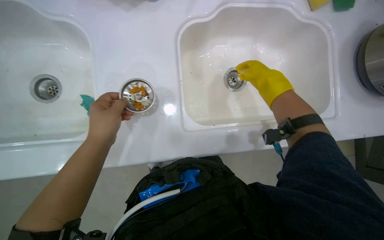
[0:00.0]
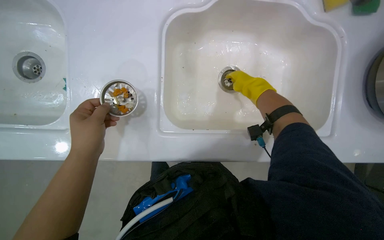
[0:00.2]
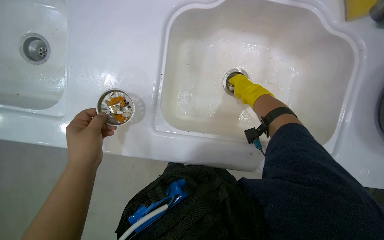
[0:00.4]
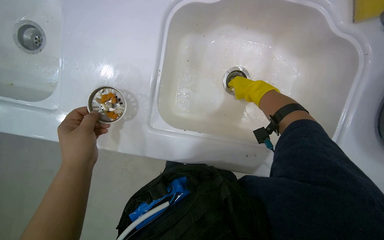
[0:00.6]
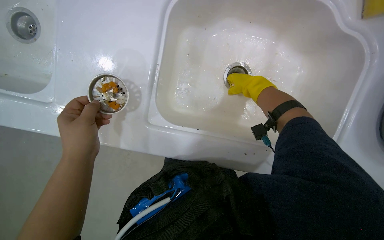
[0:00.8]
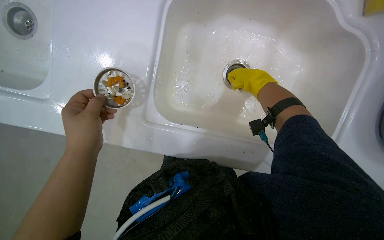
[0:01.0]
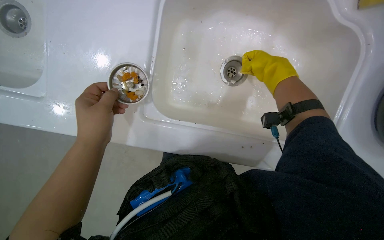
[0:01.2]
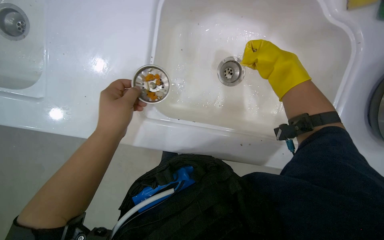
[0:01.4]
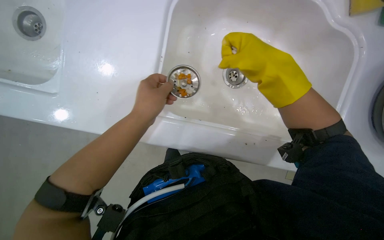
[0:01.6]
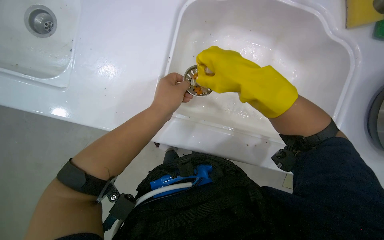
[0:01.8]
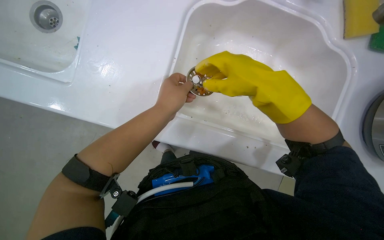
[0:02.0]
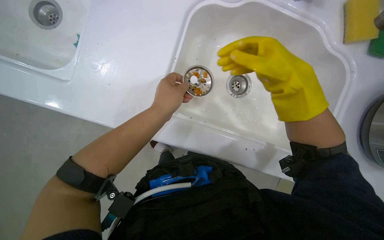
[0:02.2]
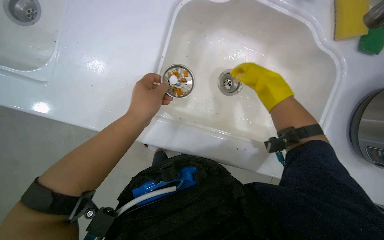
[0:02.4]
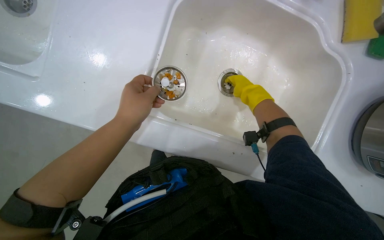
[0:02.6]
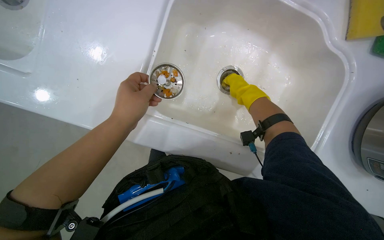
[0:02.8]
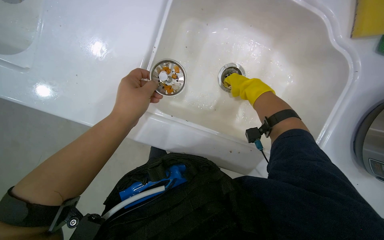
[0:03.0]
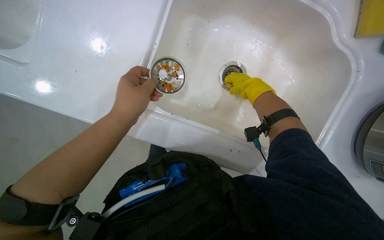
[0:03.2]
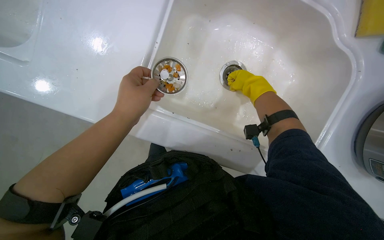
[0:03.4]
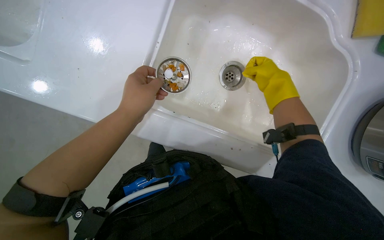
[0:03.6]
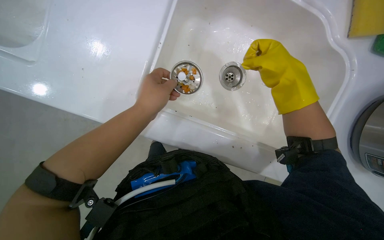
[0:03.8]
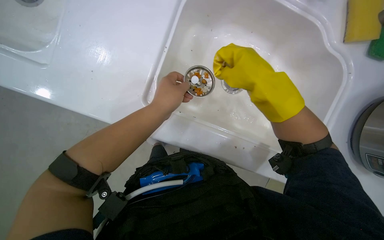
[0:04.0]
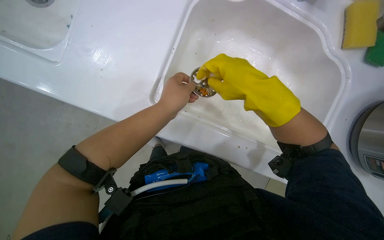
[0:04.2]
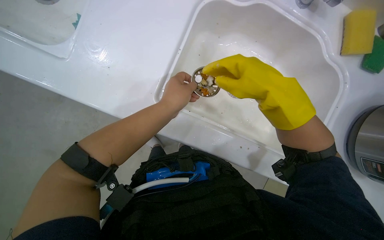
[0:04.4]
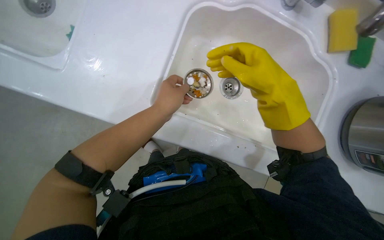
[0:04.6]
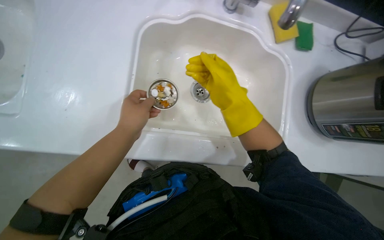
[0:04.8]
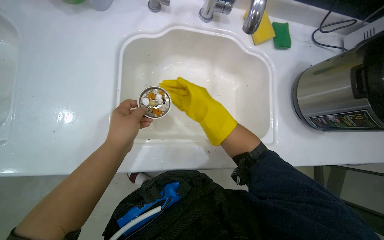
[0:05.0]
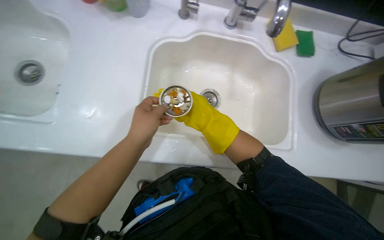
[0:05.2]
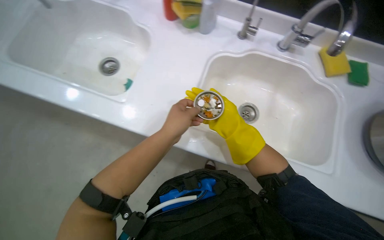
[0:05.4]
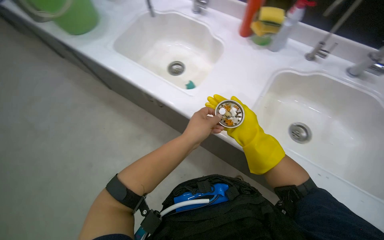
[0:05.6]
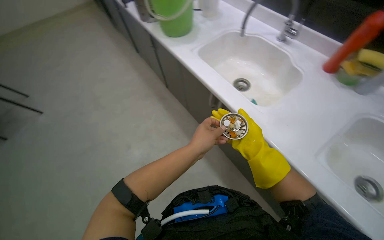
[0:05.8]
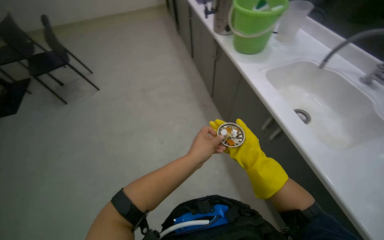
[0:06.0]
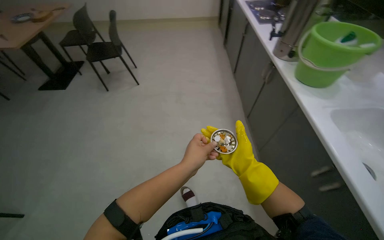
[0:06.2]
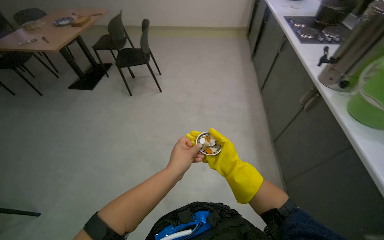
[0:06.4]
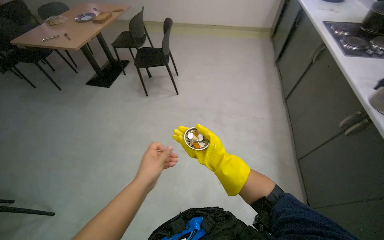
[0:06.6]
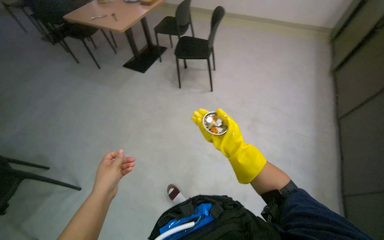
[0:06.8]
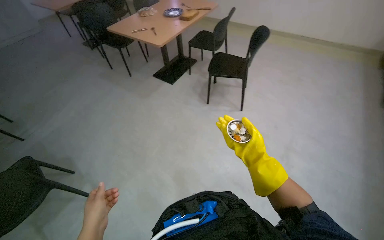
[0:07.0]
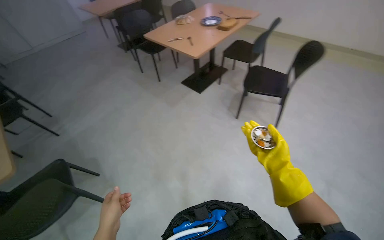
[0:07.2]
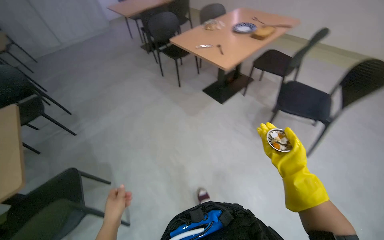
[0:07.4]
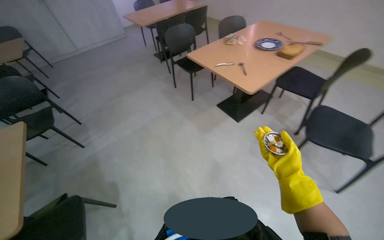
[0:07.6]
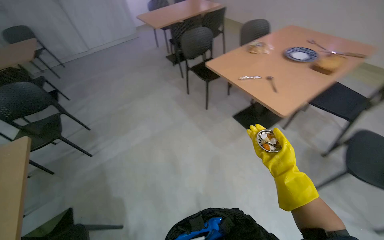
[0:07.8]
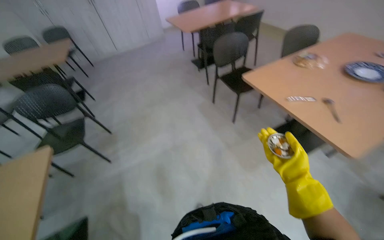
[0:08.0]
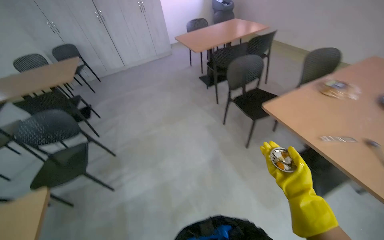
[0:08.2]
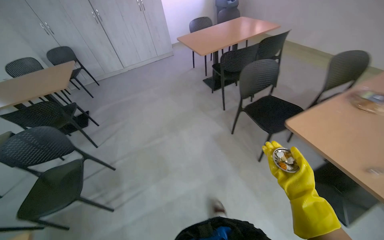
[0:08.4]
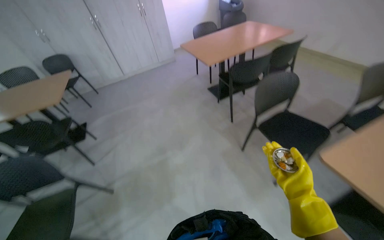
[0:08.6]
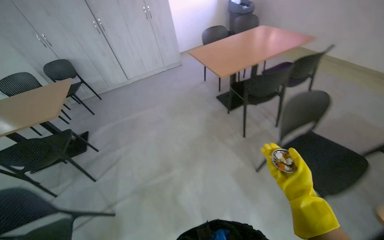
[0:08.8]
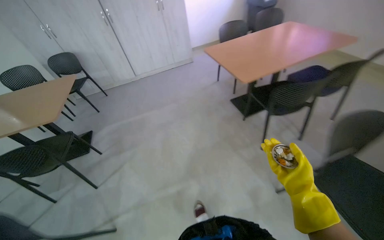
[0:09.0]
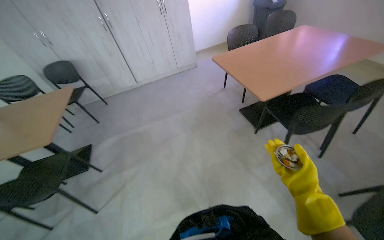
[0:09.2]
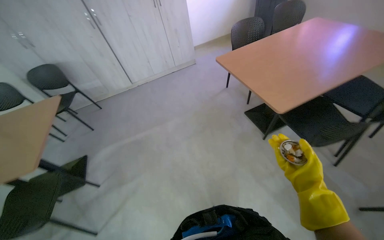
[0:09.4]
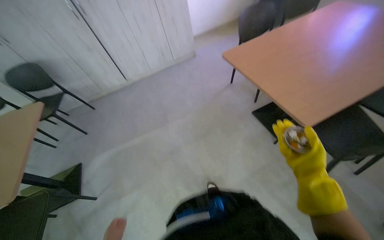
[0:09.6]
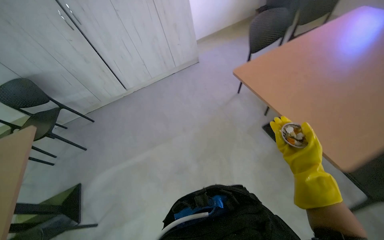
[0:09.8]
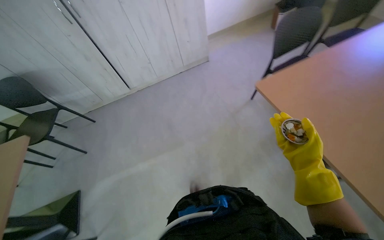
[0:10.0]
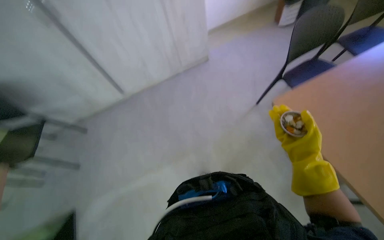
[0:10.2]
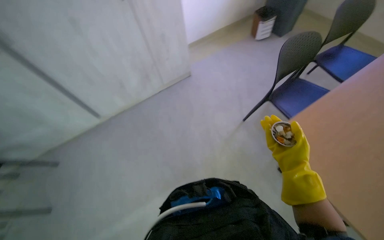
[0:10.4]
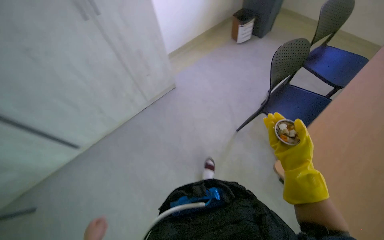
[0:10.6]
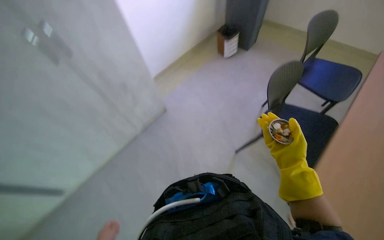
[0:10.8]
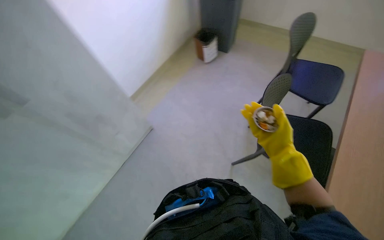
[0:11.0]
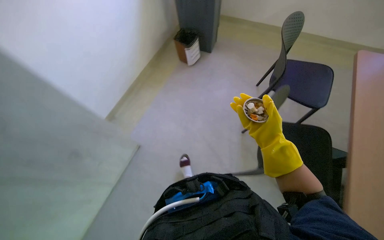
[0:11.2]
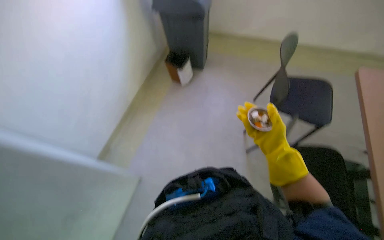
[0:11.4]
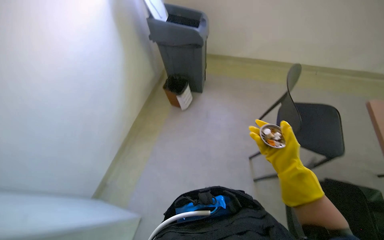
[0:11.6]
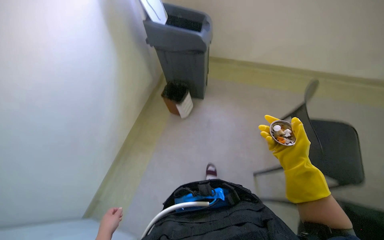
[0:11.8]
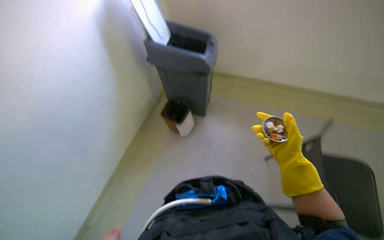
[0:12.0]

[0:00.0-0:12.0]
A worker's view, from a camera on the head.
Job: cleaning kitchen.
The whole recording: Cleaning kitchen counter and sinks. The worker sprays cleaner and wipes down the kitchen counter and both sinks, cleans the sink drains, and disposes of the collected debris.
0:00.0 to 0:01.6: The left hand goes about 20 cm to the right.
0:01.6 to 0:03.0: The right hand heads farther from the camera, covering about 15 cm.
0:03.0 to 0:04.4: The right hand moves nearer to the camera, roughly 20 cm.
0:04.4 to 0:06.0: The wearer looks about 45 degrees further to the left. The view tips upward by some 25 degrees.
0:06.0 to 0:07.6: The camera is carried about 1.5 m. The head rotates about 70 degrees to the left.
0:07.6 to 0:09.0: The camera is carried approximately 1.5 m. The head turns to the left by some 20 degrees.
0:09.0 to 0:10.4: The head travels approximately 1.5 m.
0:10.4 to 0:12.0: The wearer looks about 15 degrees further upward.

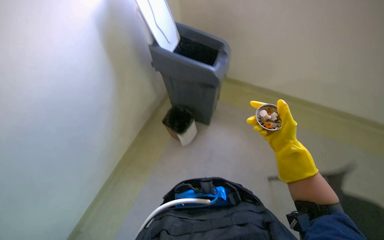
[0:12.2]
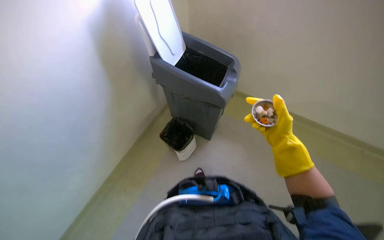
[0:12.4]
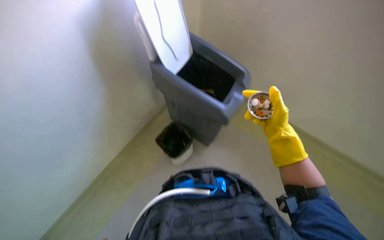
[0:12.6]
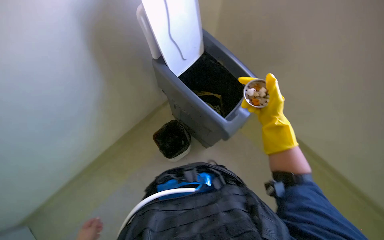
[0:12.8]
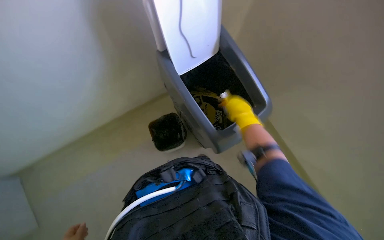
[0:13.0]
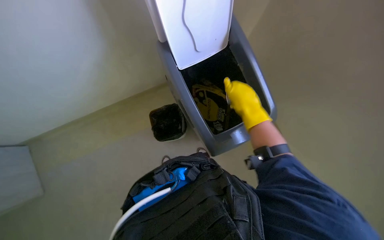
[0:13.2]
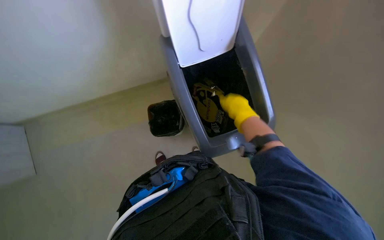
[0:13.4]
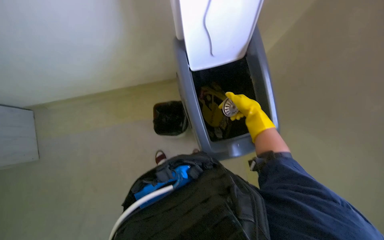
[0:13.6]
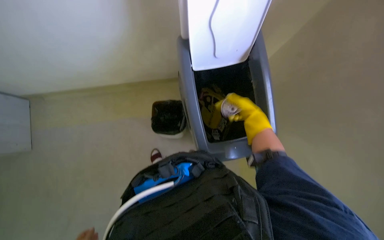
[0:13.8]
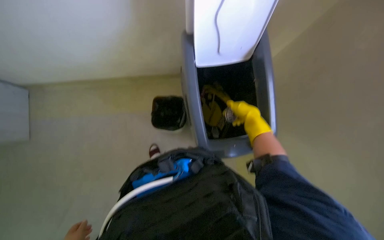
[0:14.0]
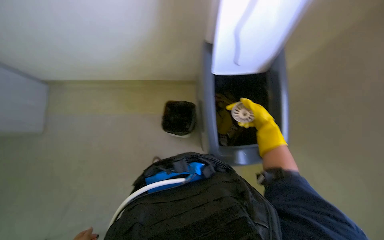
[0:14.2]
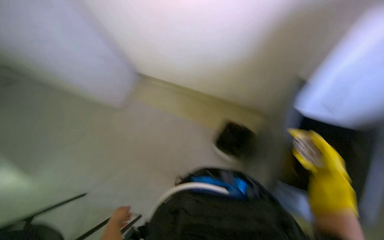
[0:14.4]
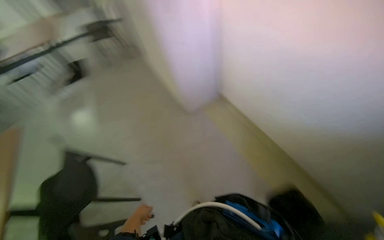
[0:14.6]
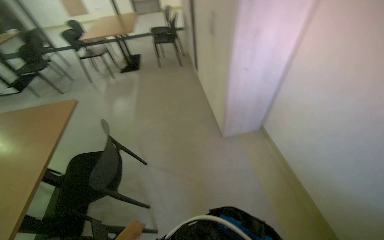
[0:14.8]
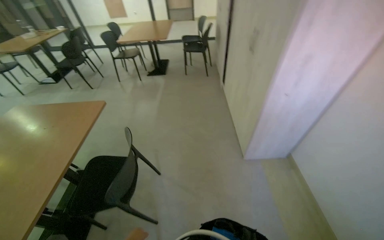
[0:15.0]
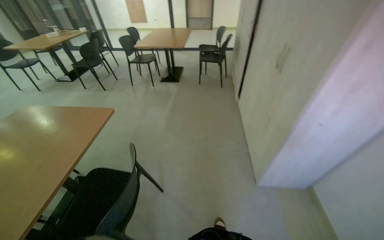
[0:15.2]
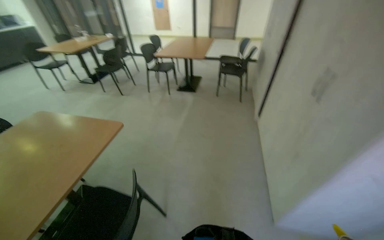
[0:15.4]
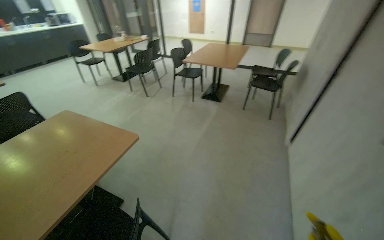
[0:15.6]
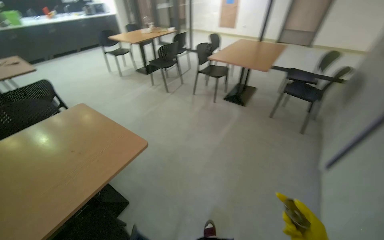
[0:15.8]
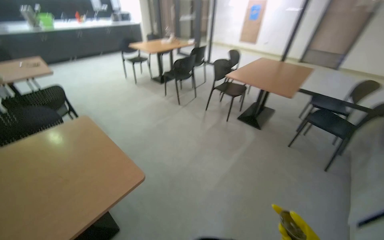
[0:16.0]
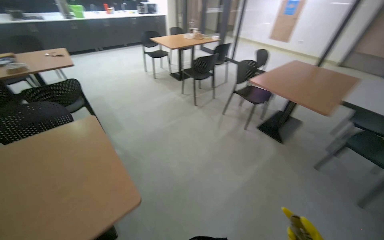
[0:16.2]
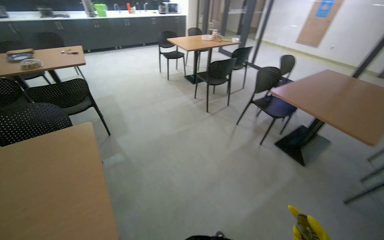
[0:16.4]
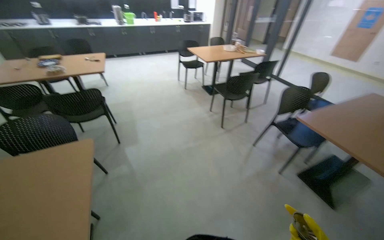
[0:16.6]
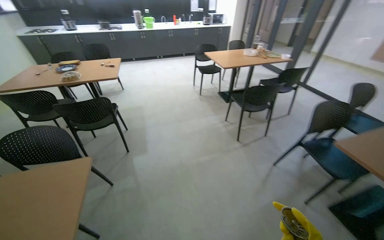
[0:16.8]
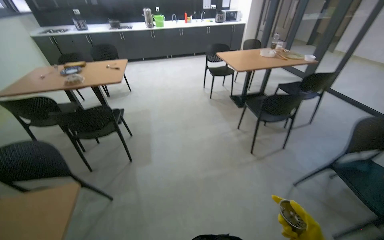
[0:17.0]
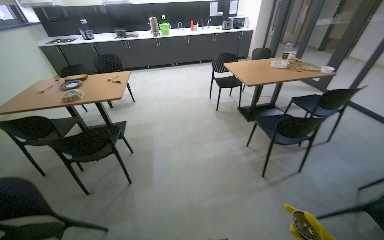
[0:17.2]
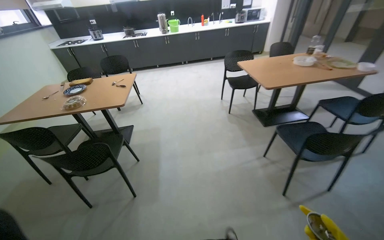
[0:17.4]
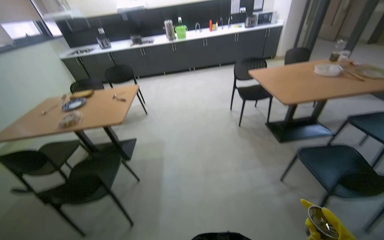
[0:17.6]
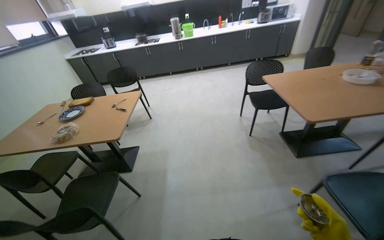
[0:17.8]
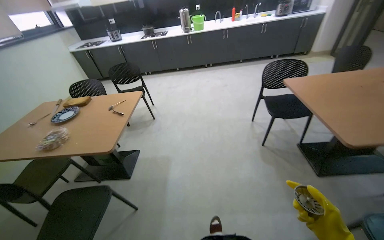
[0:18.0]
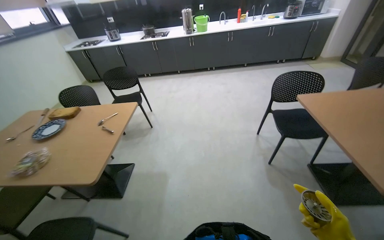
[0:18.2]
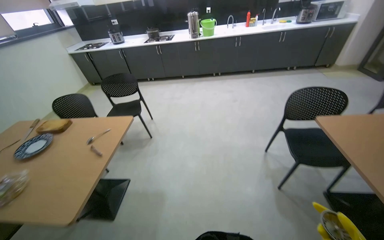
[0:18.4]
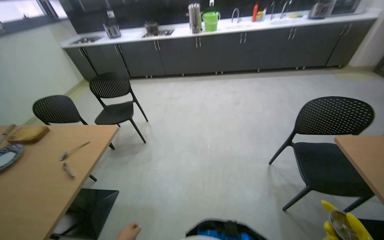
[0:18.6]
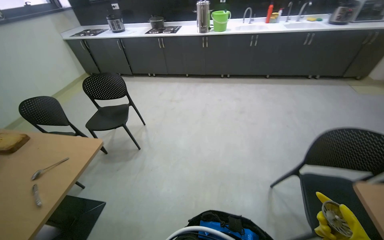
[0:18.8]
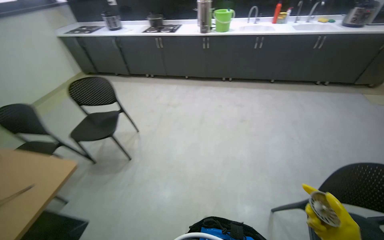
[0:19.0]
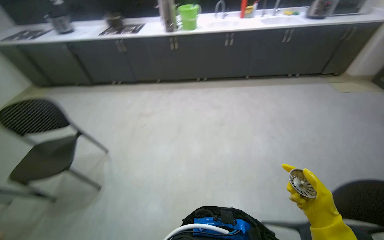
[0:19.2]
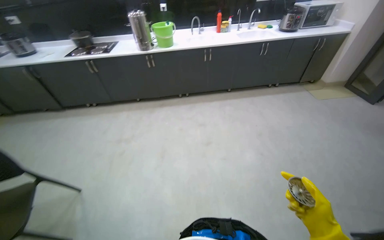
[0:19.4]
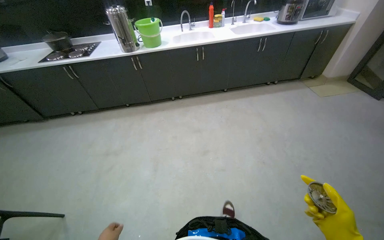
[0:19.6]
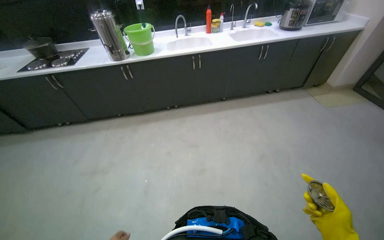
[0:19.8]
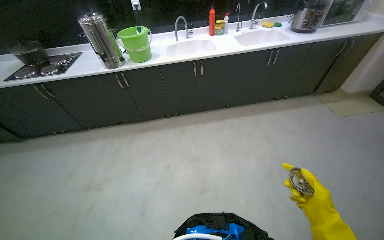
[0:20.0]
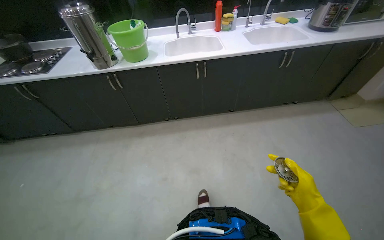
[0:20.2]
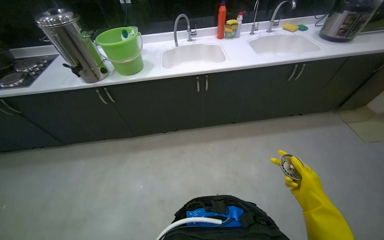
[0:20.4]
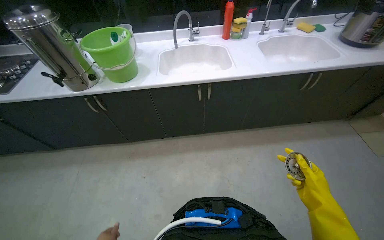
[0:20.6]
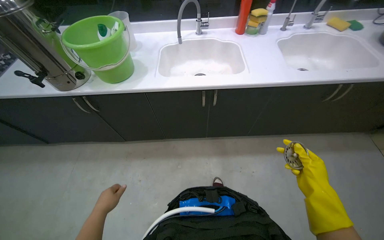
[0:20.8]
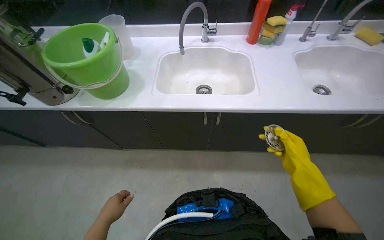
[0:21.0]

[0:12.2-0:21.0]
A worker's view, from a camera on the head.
Job: cleaning kitchen.
The whole recording: Cleaning kitchen counter and sinks. The worker sprays cleaner and wipes down the kitchen counter and both sinks, cleans the sink drains, and disposes of the collected debris.
0:12.2 to 0:13.6: The scene rotates clockwise by approximately 25 degrees. The right hand moves nearer and farther over some 15 cm, changing direction 2 times.
0:13.6 to 0:15.2: The camera is carried about 60 cm. The wearer looks some 80 degrees further to the left. The wearer looks some 20 degrees further upward.
0:15.2 to 0:16.6: The camera travels approximately 1.5 m. The head rotates roughly 60 degrees to the left.
0:16.6 to 0:18.0: The camera travels roughly 1.5 m. The view swings about 25 degrees to the left.
0:18.0 to 0:19.6: The head travels approximately 2 m.
0:19.6 to 0:21.0: The head travels roughly 1.5 m. The view tips downward by about 15 degrees.
